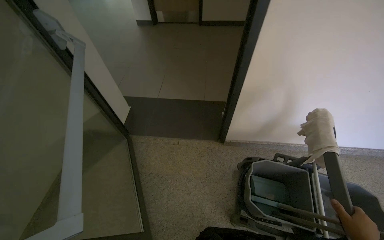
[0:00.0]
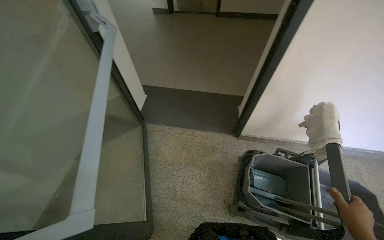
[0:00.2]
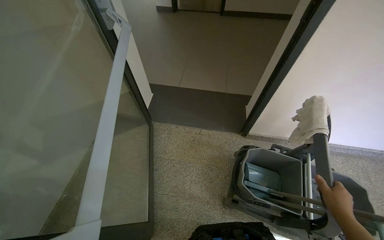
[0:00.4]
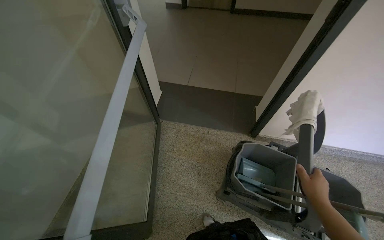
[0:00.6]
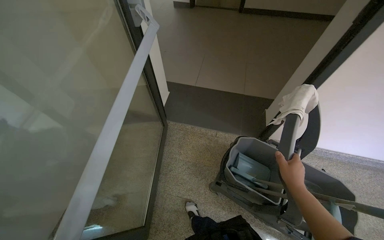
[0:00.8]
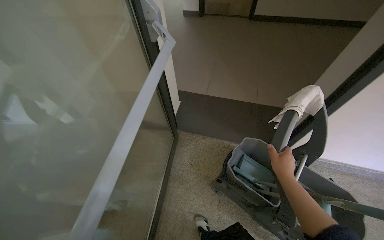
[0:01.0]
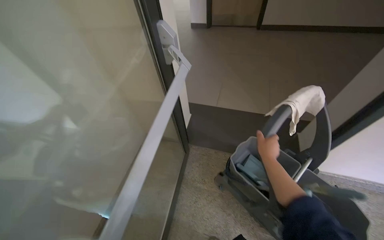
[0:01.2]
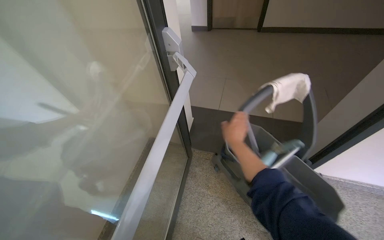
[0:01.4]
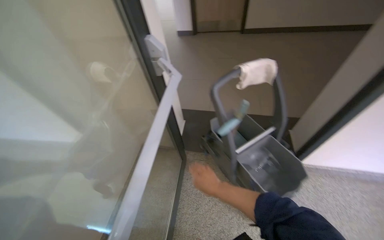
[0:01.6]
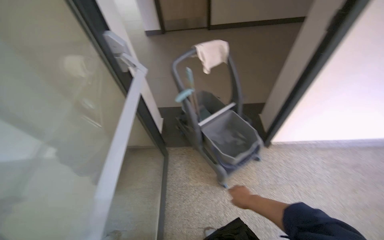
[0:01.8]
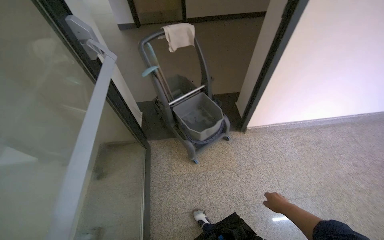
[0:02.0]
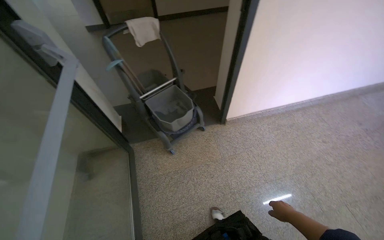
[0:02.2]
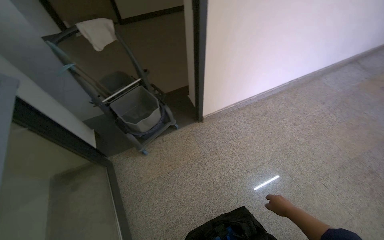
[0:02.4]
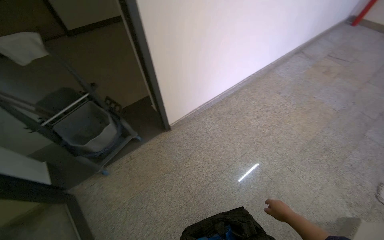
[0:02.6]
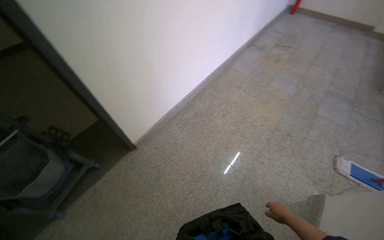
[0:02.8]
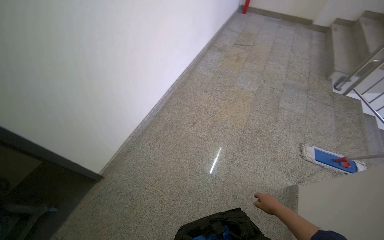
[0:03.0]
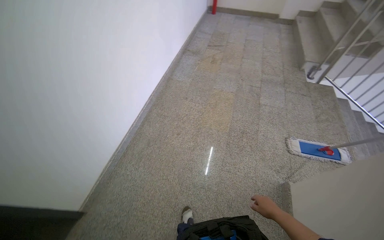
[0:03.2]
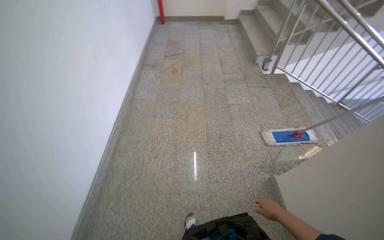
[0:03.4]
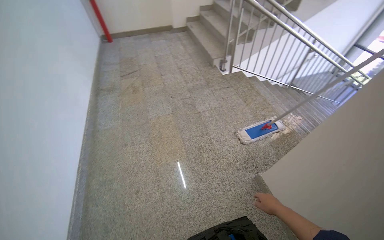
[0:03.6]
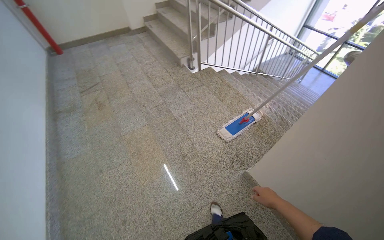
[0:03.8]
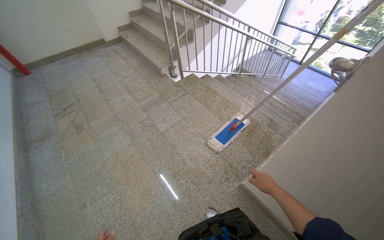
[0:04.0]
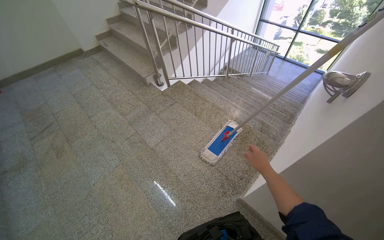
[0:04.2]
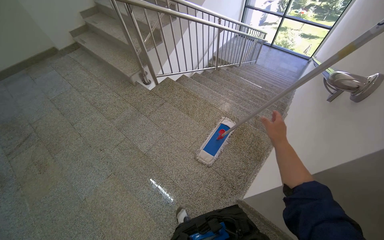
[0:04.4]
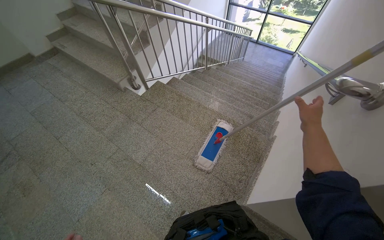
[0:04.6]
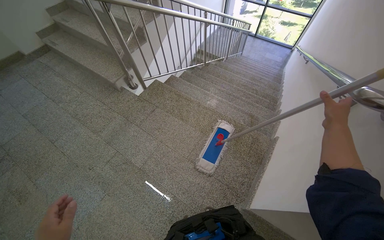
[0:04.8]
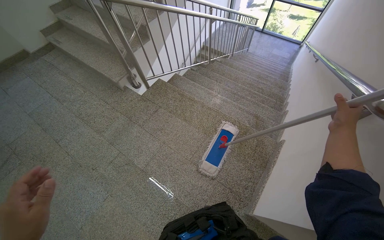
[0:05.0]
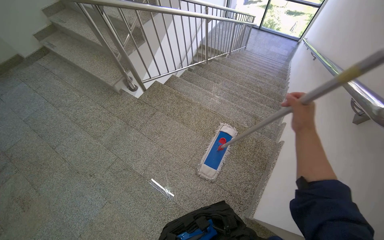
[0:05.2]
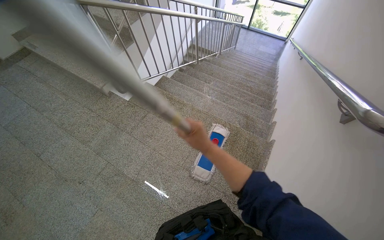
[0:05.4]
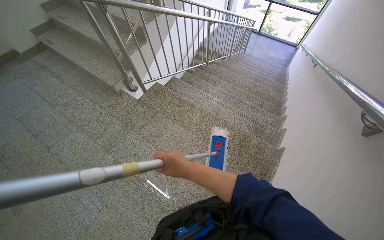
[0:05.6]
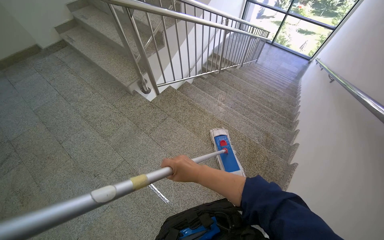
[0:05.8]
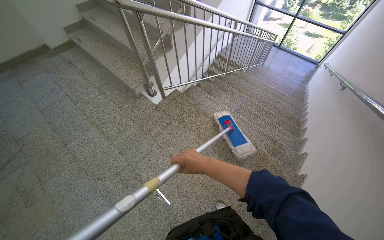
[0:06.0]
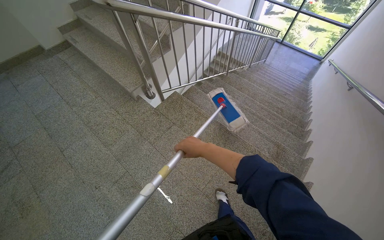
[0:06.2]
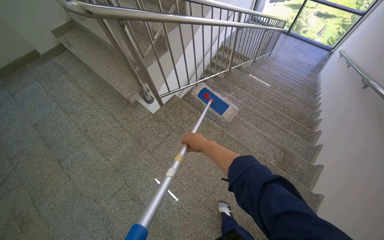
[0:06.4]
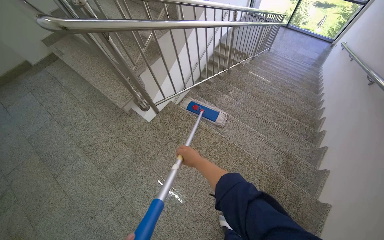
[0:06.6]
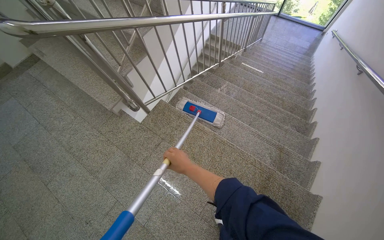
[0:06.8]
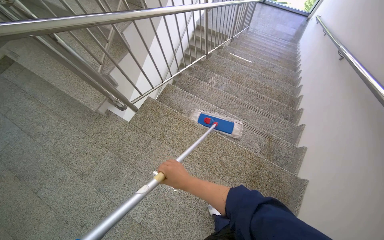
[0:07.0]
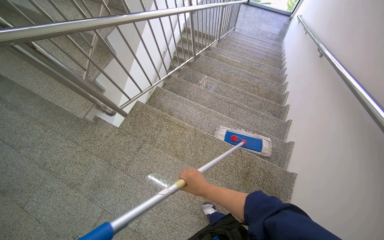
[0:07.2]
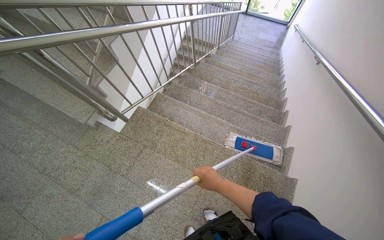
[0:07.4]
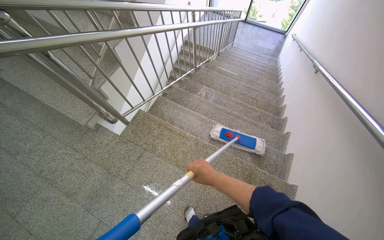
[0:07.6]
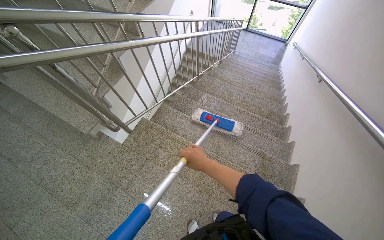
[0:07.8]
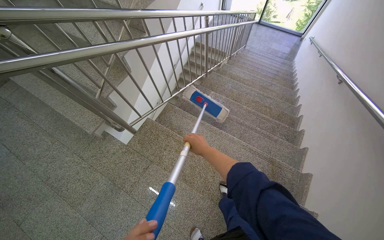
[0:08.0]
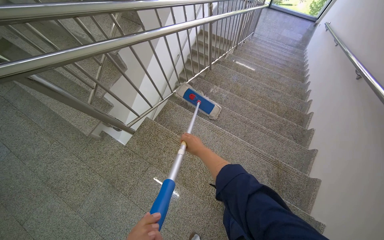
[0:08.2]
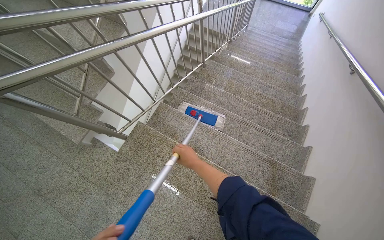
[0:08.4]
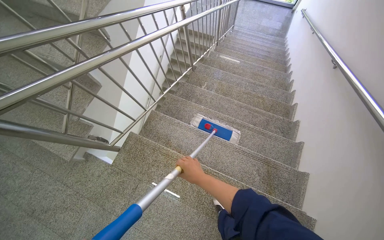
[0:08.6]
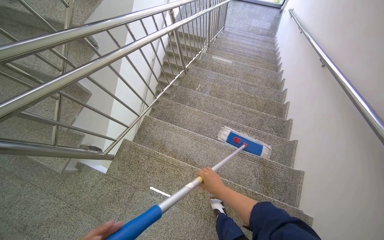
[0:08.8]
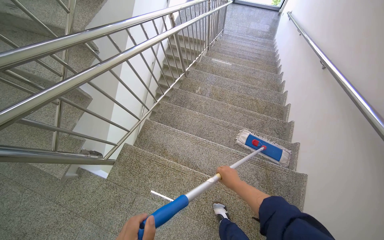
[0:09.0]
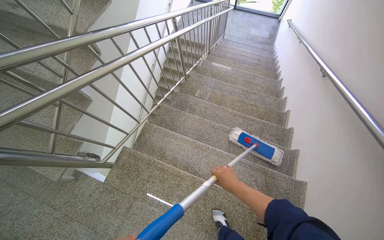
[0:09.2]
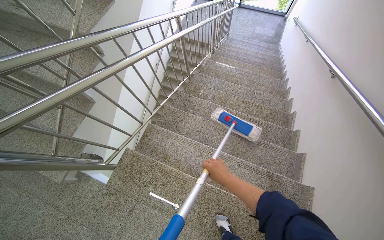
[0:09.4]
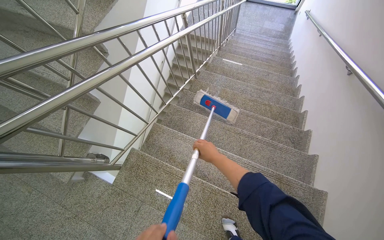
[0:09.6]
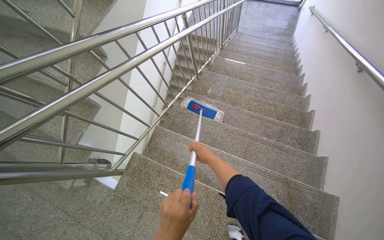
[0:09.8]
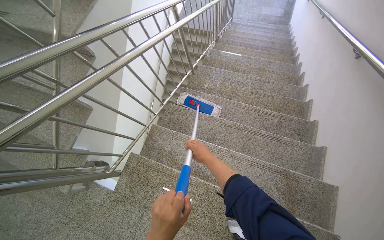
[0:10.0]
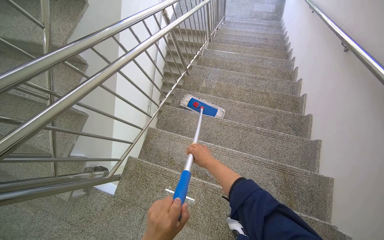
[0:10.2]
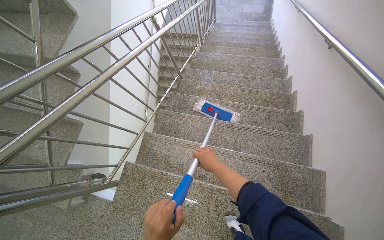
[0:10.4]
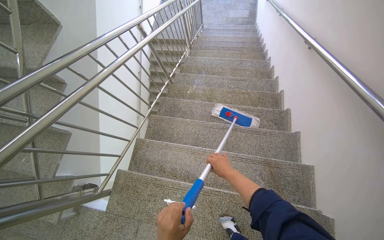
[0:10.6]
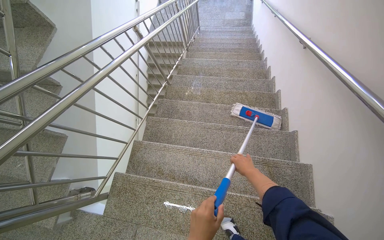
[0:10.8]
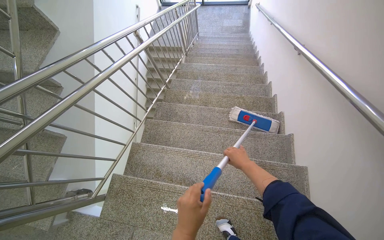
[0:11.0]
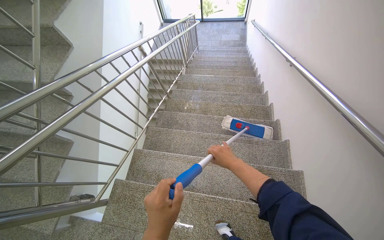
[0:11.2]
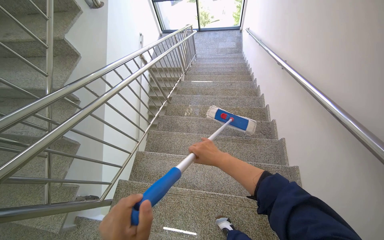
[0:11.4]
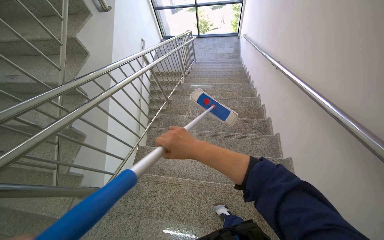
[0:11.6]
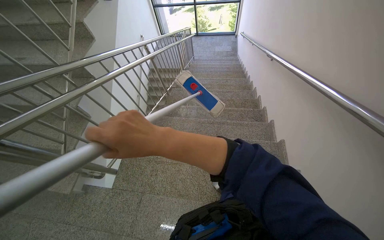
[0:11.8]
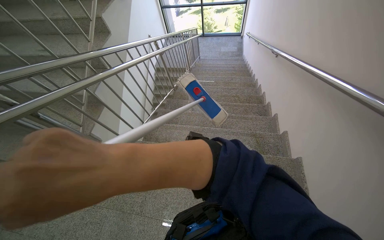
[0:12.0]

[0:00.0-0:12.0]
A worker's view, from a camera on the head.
Job: mopping floor.
The whole recording: Mopping landing floor. The worker mops the landing floor with a flat mop.
0:00.0 to 0:01.6: The wearer moves to the left, some 50 cm.
0:01.6 to 0:03.0: The wearer moves about 70 cm. The head rotates approximately 75 degrees to the right.
0:03.0 to 0:04.4: The camera travels about 90 cm. The wearer looks roughly 75 degrees further to the right.
0:04.4 to 0:06.0: The wearer moves some 40 cm.
0:06.0 to 0:07.6: The camera travels some 40 cm.
0:07.6 to 0:09.0: The camera travels about 40 cm.
0:09.0 to 0:10.4: The right hand moves up the picture, roughly 15 cm.
0:10.4 to 0:12.0: The head travels about 60 cm. The view tips upward by some 15 degrees.

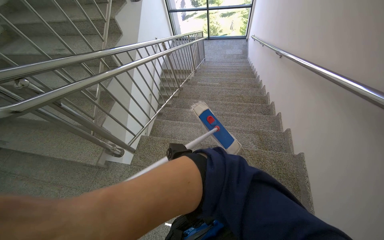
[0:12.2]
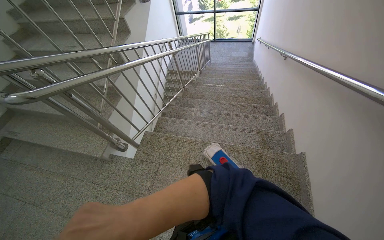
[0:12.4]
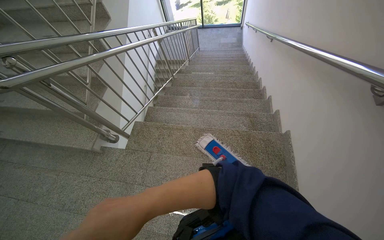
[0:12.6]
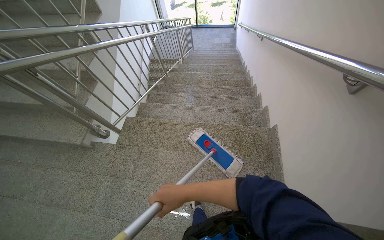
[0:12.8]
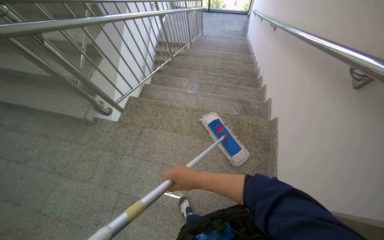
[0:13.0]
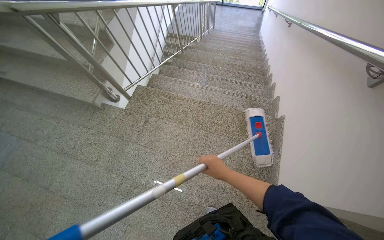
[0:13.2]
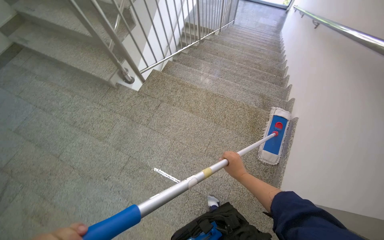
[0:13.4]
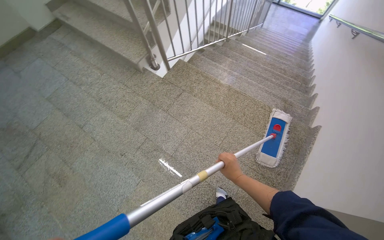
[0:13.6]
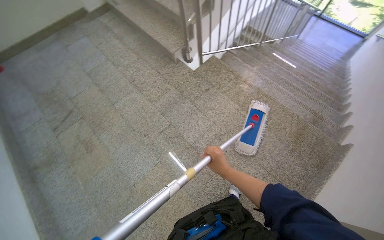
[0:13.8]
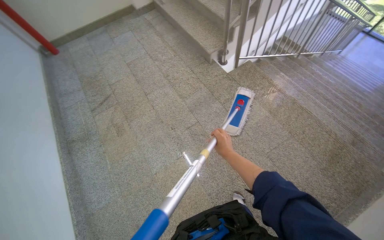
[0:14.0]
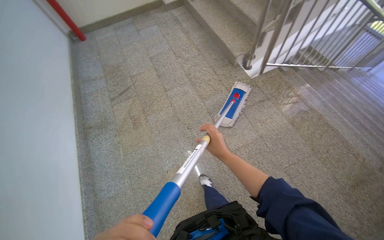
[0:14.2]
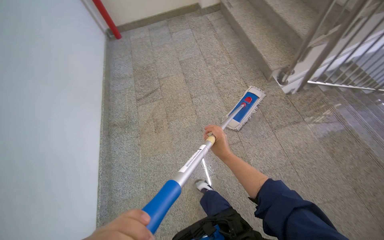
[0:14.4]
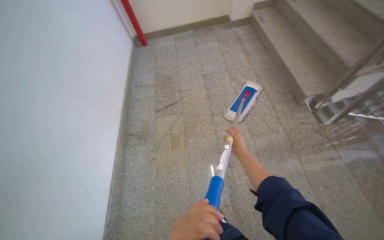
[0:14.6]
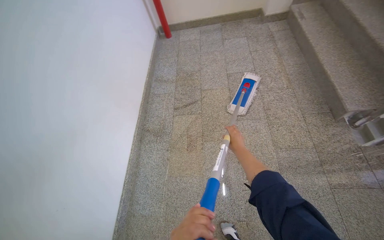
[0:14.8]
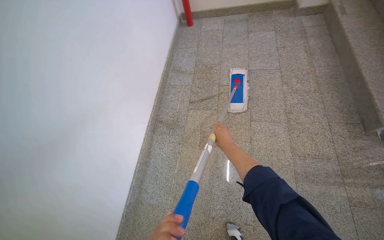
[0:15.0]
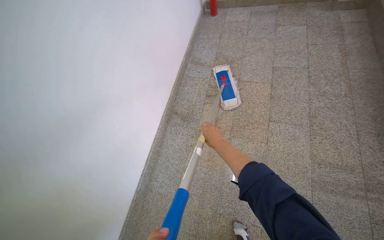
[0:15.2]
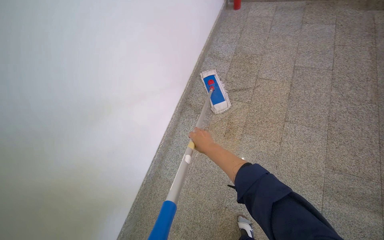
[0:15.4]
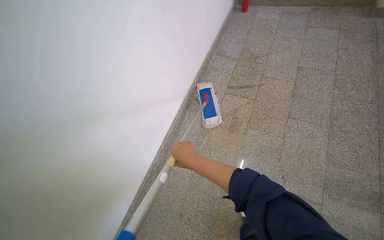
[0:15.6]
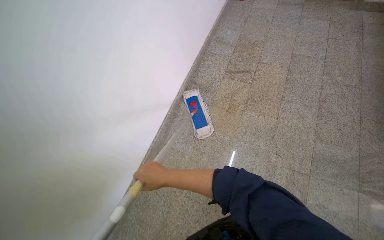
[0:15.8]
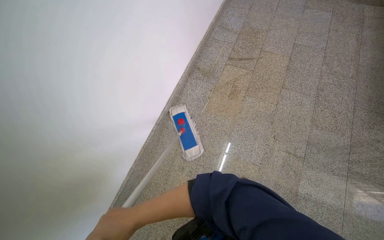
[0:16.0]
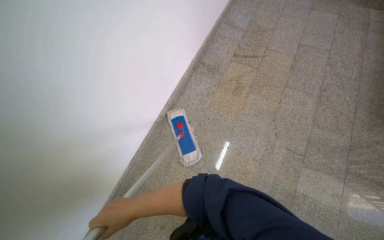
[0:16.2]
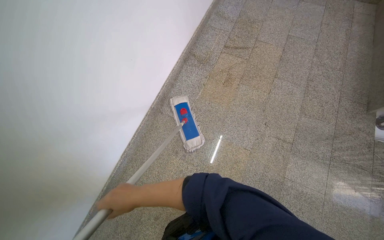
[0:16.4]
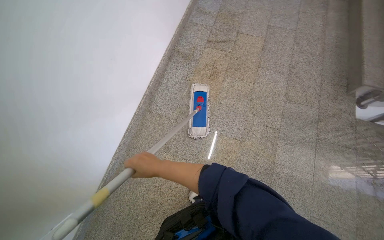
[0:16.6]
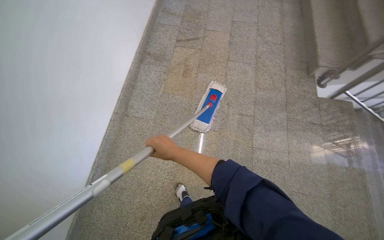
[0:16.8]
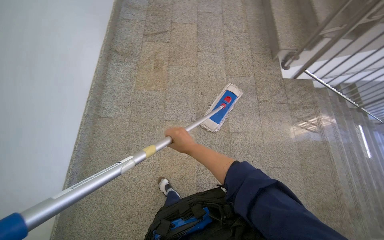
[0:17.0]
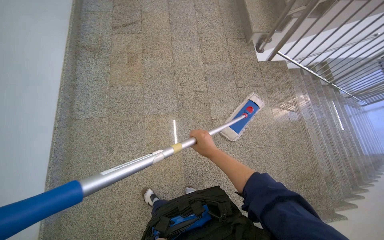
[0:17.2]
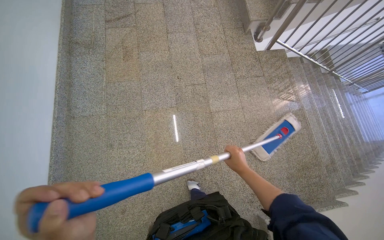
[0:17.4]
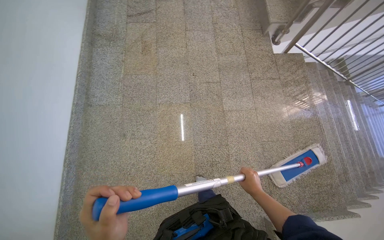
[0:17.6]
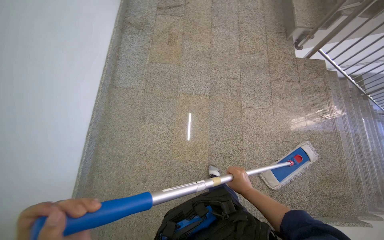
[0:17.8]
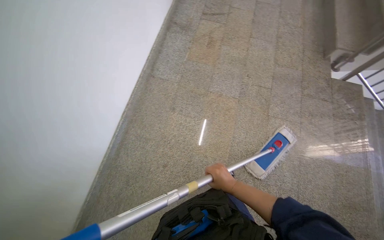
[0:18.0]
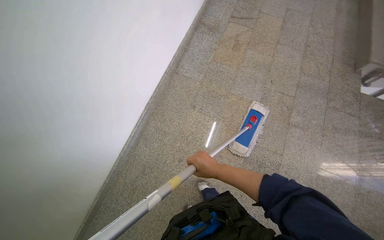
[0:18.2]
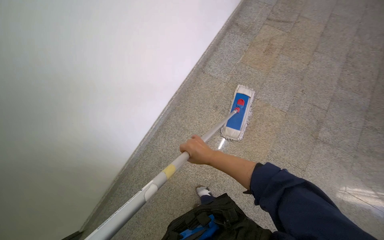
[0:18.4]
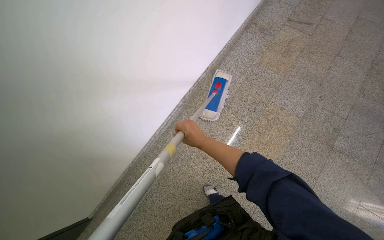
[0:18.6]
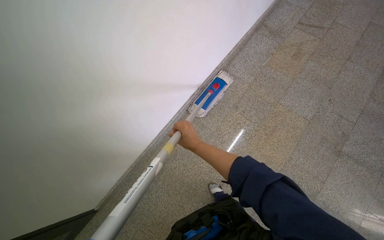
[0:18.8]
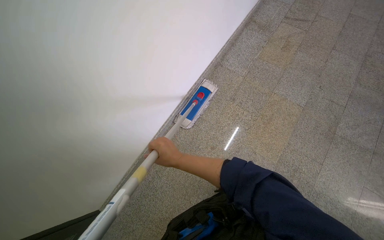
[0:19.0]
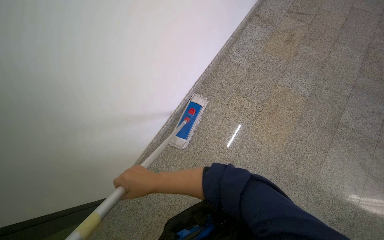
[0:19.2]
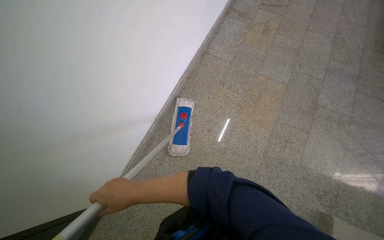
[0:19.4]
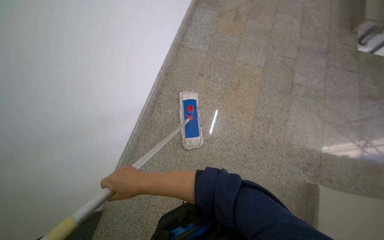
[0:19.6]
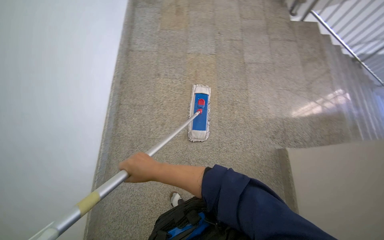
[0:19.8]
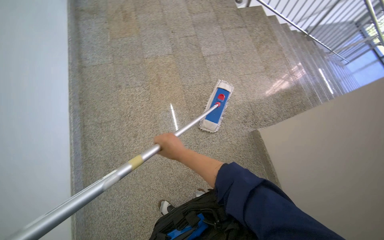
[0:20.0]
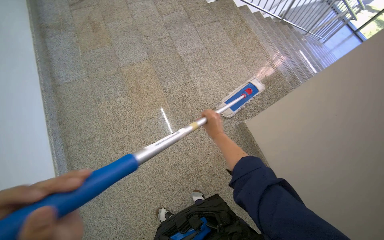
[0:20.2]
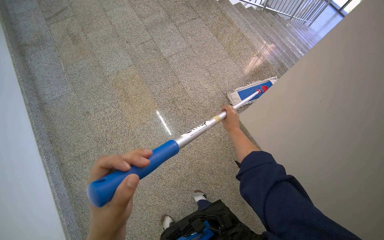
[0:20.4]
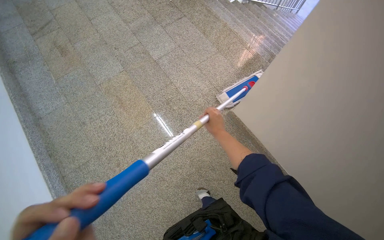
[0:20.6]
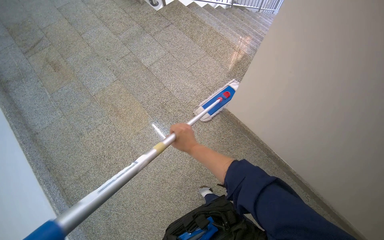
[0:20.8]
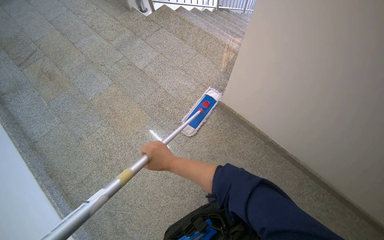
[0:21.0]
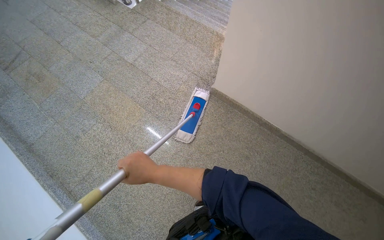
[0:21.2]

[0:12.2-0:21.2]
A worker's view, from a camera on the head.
Job: mopping floor.
The whole recording: Mopping landing floor. The worker mops the landing floor with a flat mop.
0:12.2 to 0:13.8: The camera travels some 50 cm. The scene rotates clockwise by some 35 degrees.
0:13.8 to 0:15.2: The camera travels roughly 70 cm. The head turns to the left by about 60 degrees.
0:15.2 to 0:16.6: The head travels some 60 cm.
0:16.6 to 0:18.2: The wearer moves approximately 50 cm.
0:19.8 to 0:21.2: The wearer looks roughly 55 degrees further to the right.
